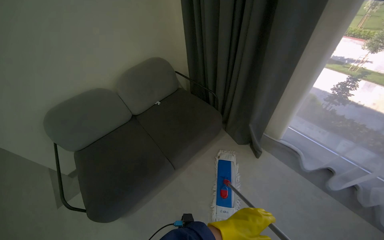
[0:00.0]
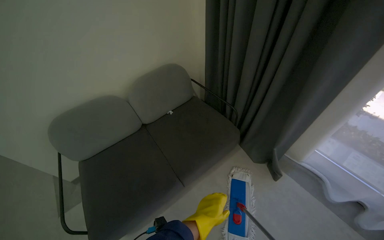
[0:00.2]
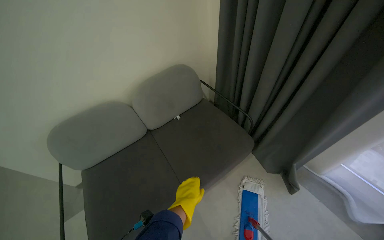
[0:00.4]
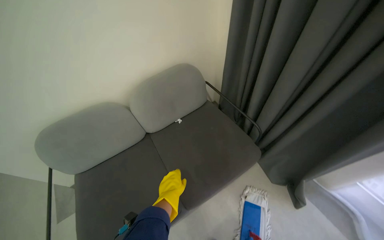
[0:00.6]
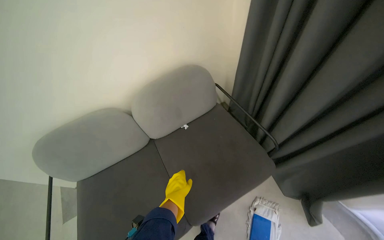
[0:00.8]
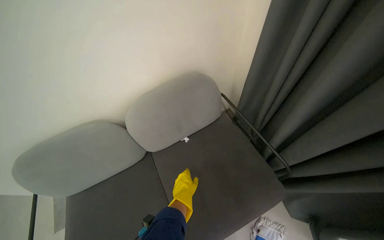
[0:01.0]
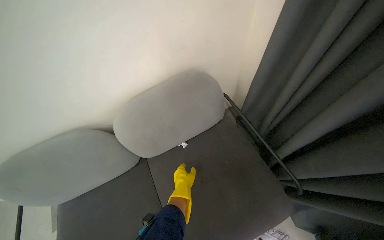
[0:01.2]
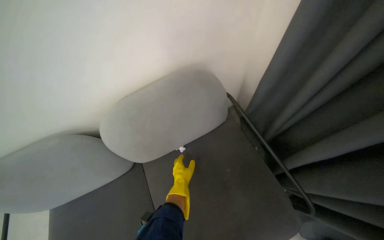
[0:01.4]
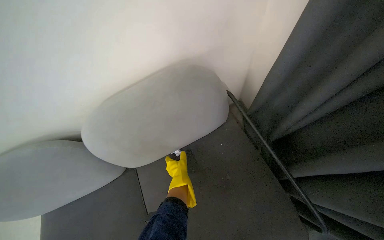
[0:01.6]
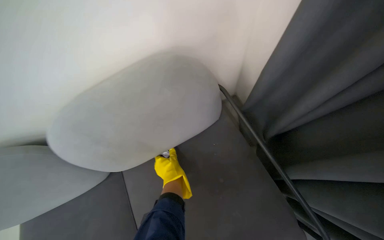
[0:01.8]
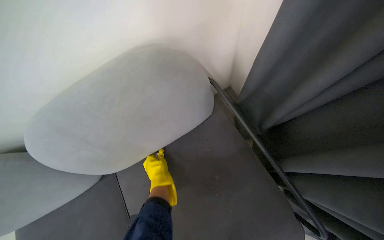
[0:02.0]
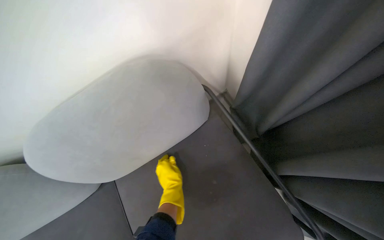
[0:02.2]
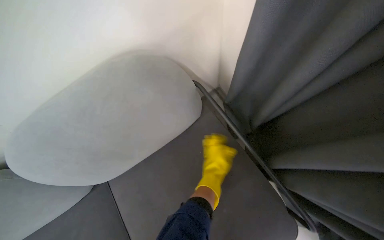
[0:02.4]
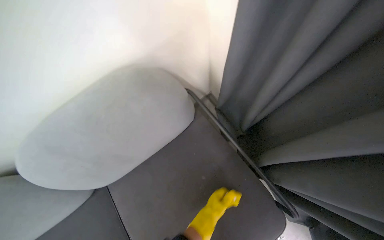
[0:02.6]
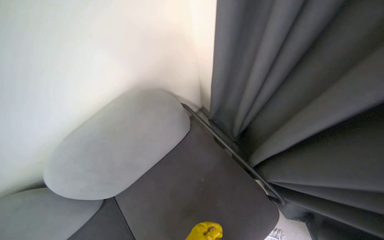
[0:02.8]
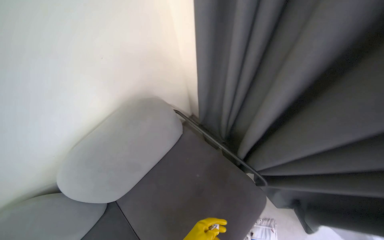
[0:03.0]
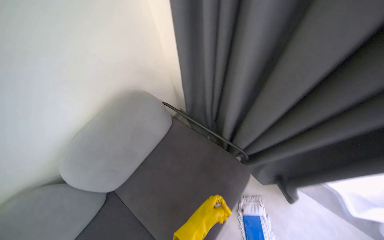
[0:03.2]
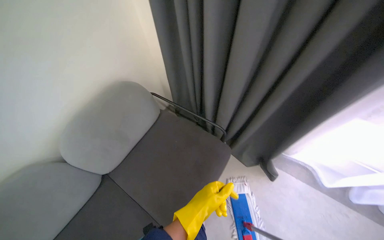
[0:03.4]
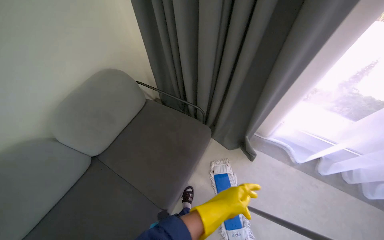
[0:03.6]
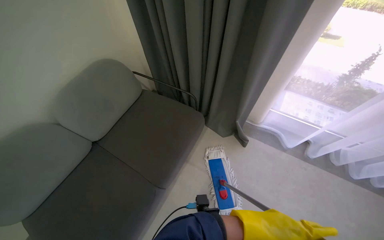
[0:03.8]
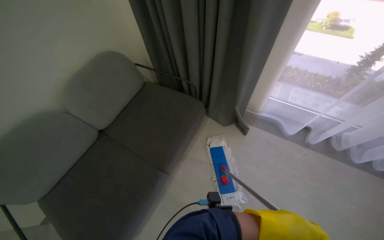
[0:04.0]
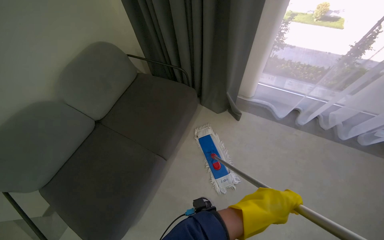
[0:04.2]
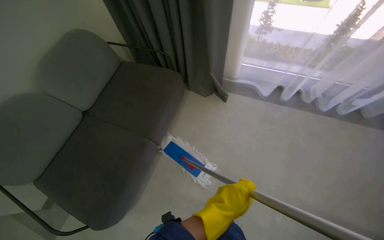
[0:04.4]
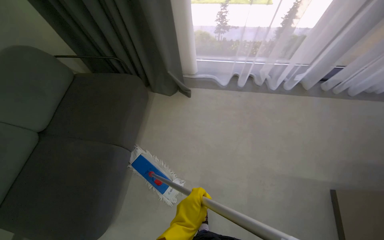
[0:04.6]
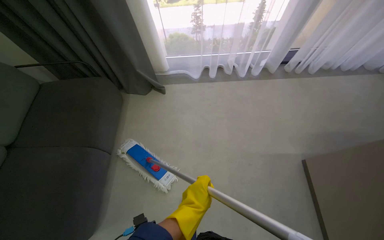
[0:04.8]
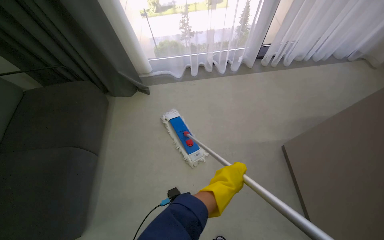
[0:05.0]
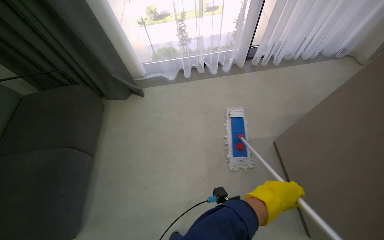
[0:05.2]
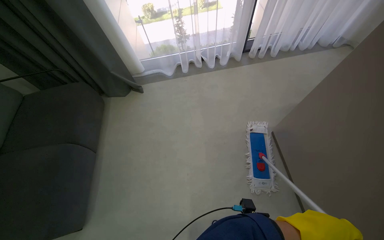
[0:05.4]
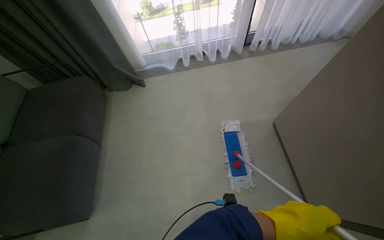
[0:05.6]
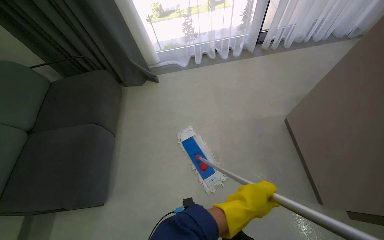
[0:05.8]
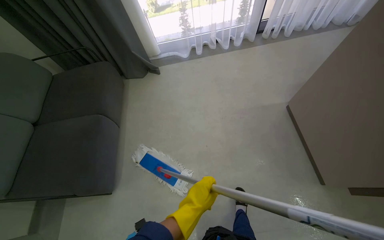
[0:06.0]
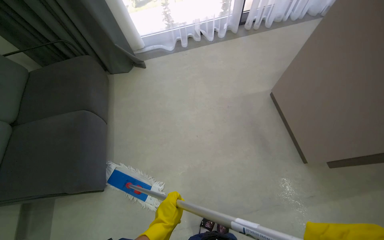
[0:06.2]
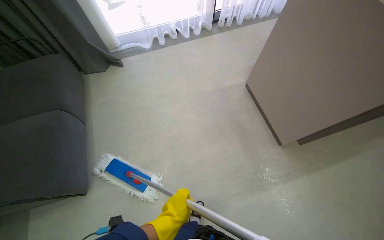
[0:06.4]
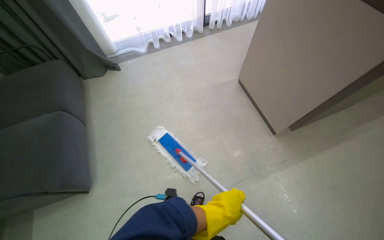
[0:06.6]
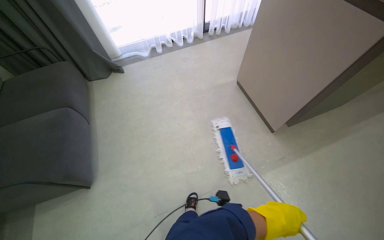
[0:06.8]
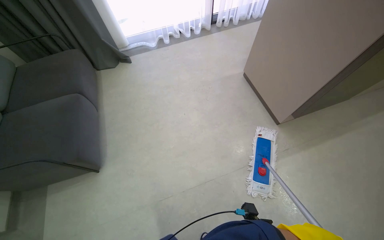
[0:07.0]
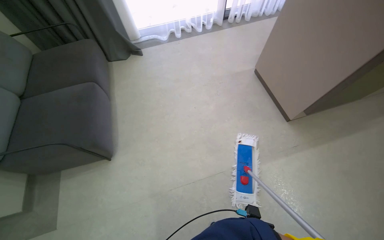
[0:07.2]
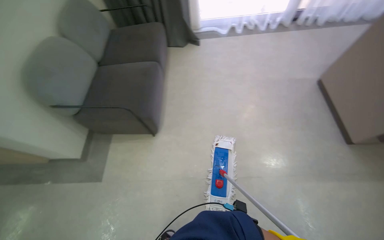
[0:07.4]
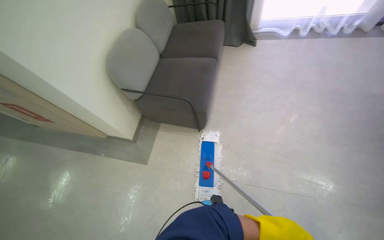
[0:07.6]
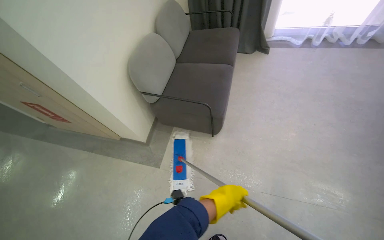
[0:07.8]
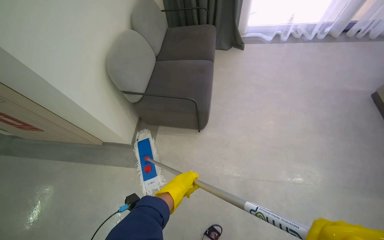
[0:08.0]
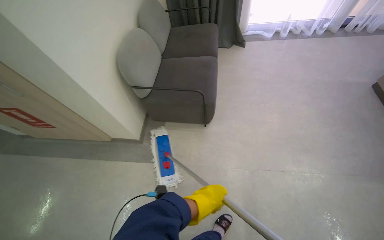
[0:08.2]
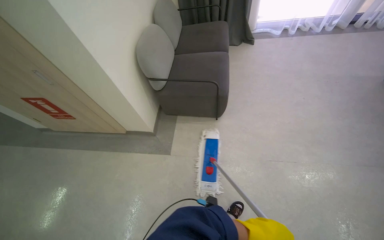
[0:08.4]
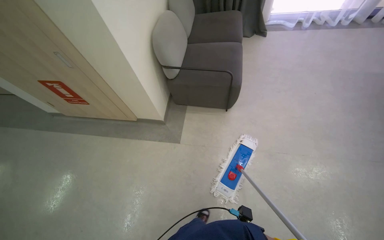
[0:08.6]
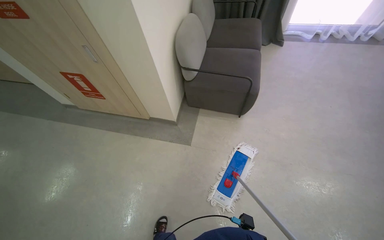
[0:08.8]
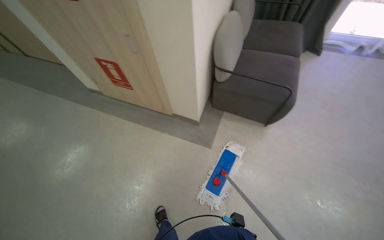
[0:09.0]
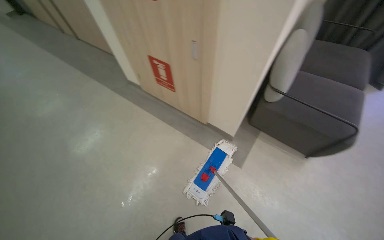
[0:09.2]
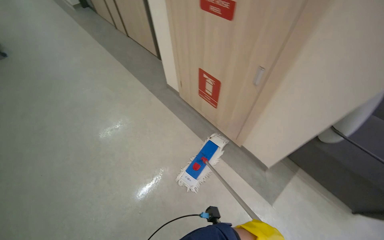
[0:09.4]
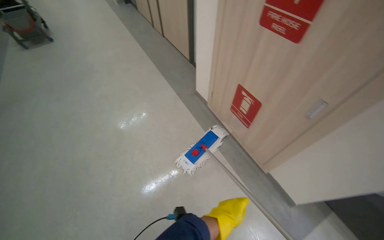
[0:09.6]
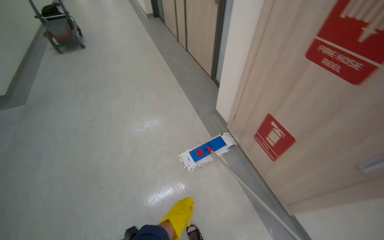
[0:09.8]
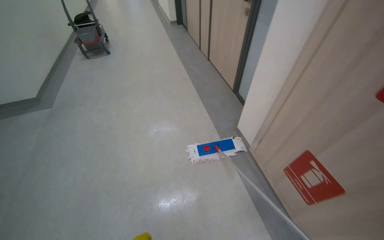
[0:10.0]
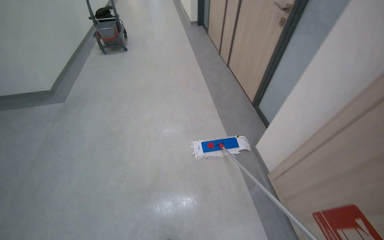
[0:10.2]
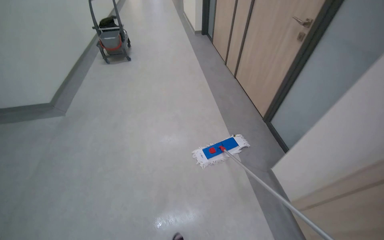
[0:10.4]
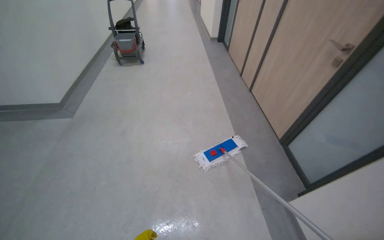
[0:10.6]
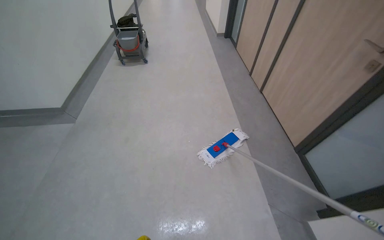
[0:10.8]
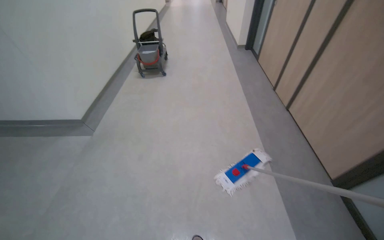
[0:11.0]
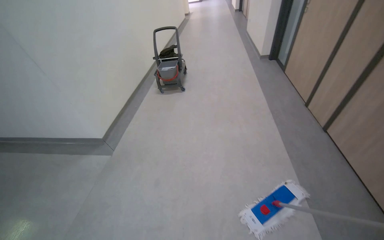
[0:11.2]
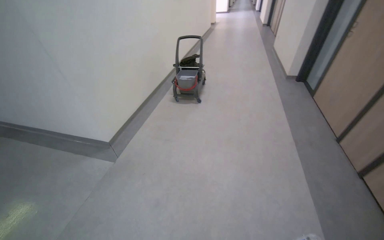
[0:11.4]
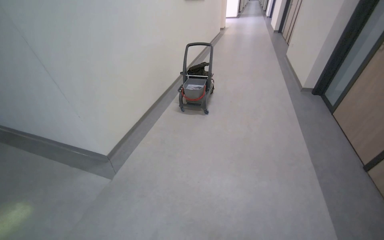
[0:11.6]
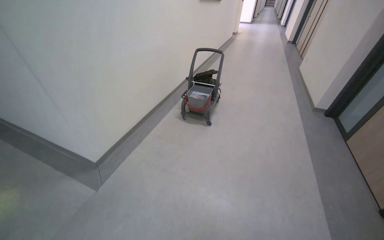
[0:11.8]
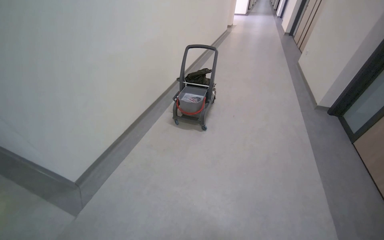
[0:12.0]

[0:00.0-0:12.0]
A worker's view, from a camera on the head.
Job: mopping floor.
The whole recording: Mopping office and hallway floors. The worker mops the floors in the office and hallway, moving furniture and rinsing the mop head as needed.
0.0 to 1.6 s: The camera is carried roughly 80 cm. The head rotates about 15 degrees to the left.
1.6 to 3.0 s: The wearer's head swings about 20 degrees to the right.
3.0 to 4.4 s: The camera is carried approximately 80 cm.
4.4 to 6.0 s: The wearer moves approximately 60 cm. The head rotates roughly 30 degrees to the right.
6.0 to 7.6 s: The camera travels approximately 80 cm. The head turns to the left by approximately 20 degrees.
7.6 to 9.0 s: The wearer moves roughly 70 cm.
9.0 to 10.4 s: The wearer moves approximately 1.5 m. The head rotates about 60 degrees to the left.
10.4 to 12.0 s: The wearer moves roughly 1.5 m. The wearer's head swings some 30 degrees to the left.

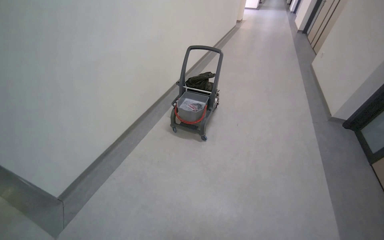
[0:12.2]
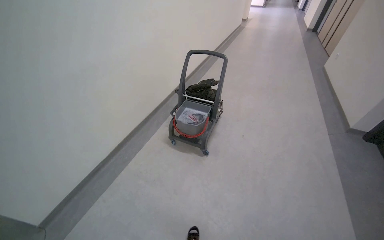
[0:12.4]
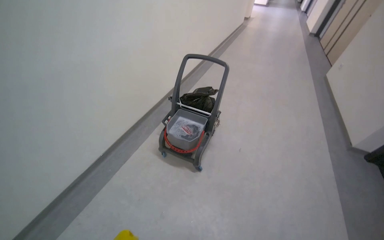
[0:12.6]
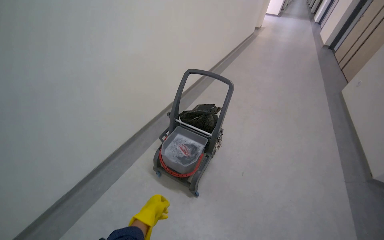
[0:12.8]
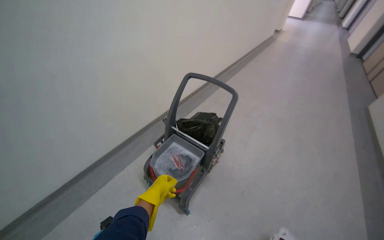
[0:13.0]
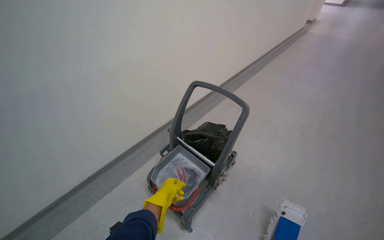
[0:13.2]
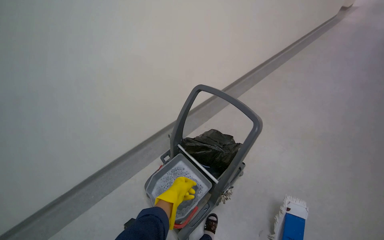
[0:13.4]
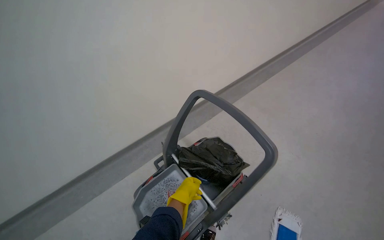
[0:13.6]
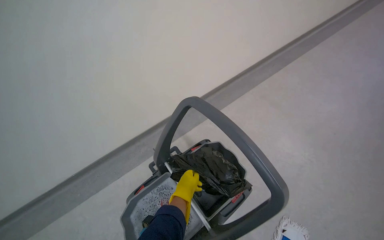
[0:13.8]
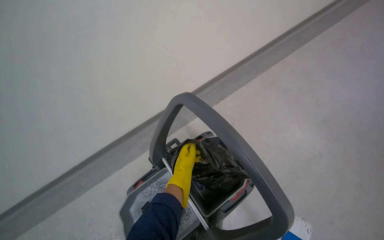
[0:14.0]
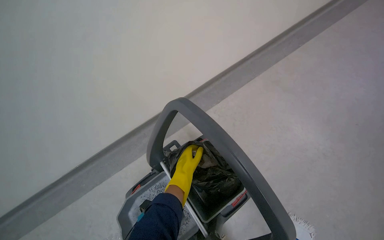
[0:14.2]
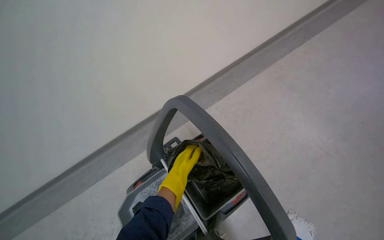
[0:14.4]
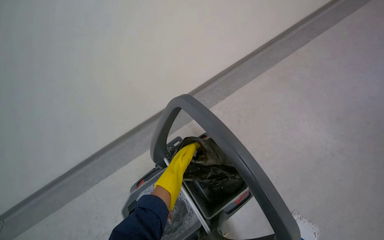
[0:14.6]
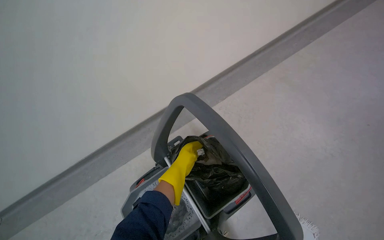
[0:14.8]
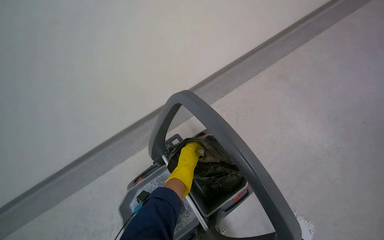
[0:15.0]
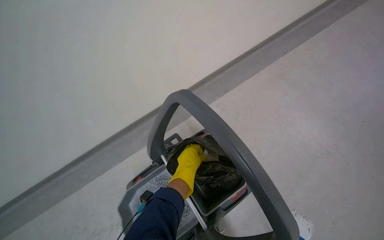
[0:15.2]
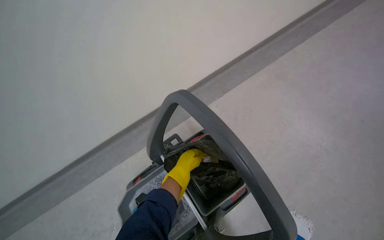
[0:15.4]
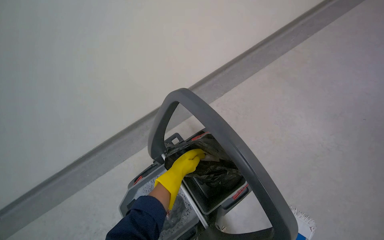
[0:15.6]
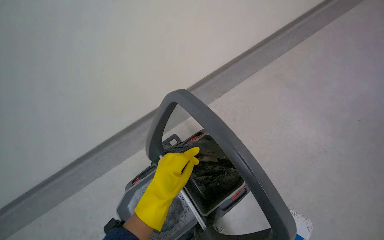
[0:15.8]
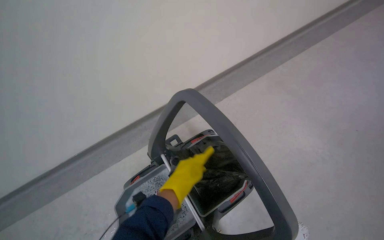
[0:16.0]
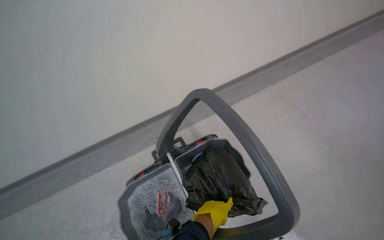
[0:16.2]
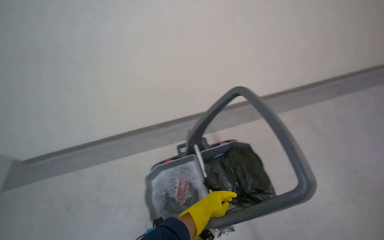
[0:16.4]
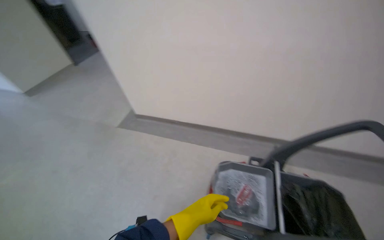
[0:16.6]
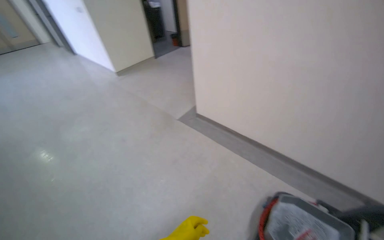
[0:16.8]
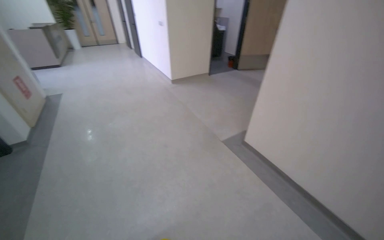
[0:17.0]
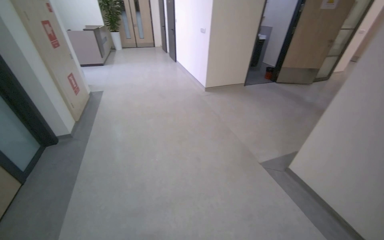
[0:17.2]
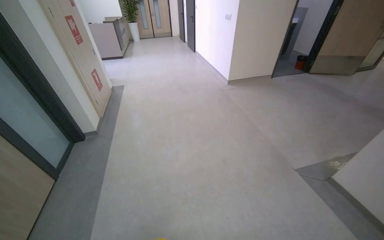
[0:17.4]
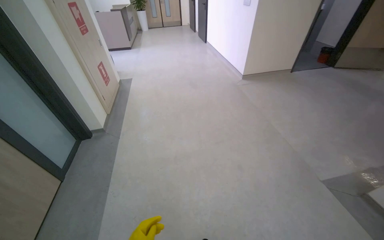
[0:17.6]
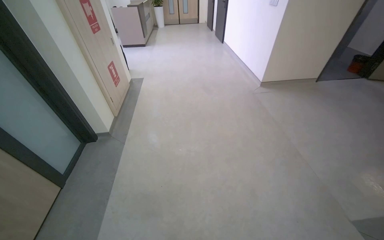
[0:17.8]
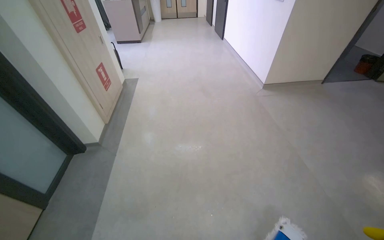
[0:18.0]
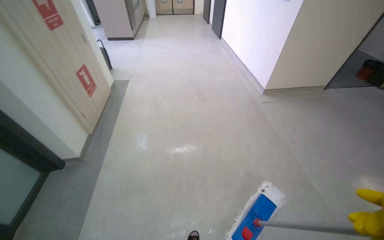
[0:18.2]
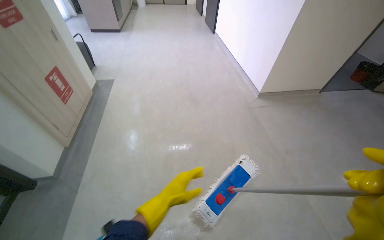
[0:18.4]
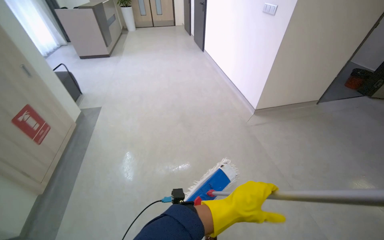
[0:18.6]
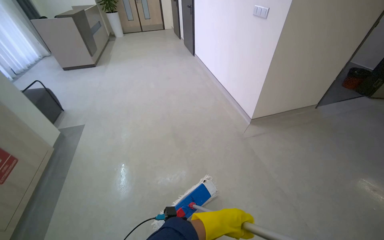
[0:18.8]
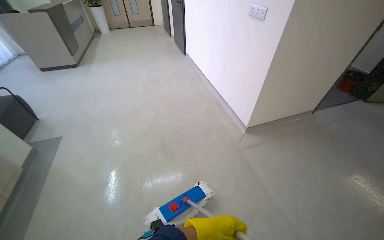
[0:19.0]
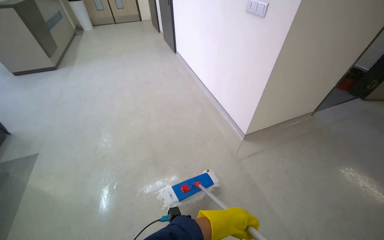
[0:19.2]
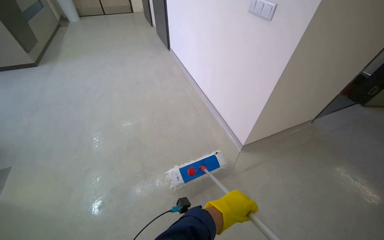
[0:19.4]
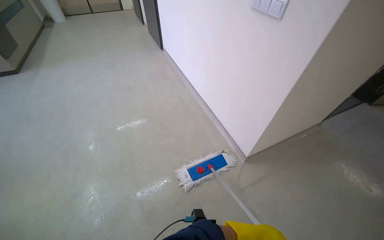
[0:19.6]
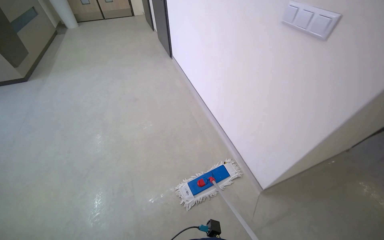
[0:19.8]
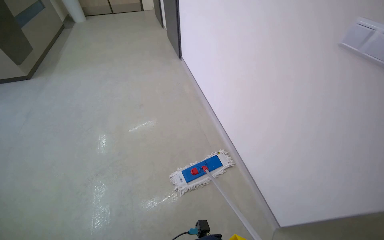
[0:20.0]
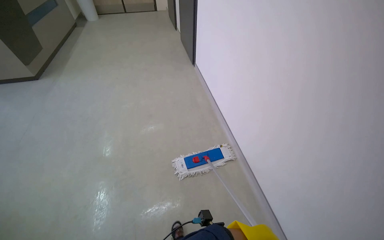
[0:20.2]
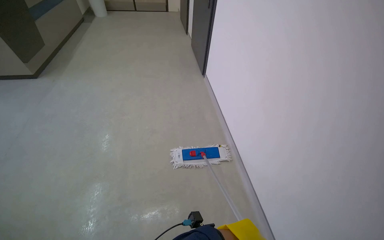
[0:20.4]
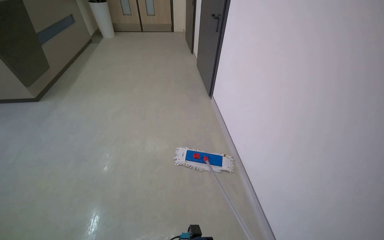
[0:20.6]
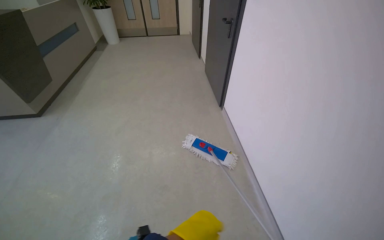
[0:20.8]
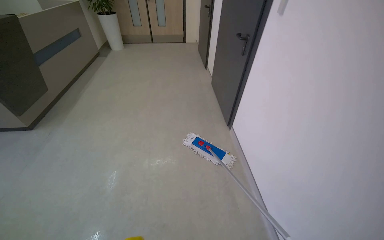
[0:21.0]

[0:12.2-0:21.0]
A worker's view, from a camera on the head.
Job: mopping floor.
The whole recording: Mopping office and hallway floors. The worker mops the floors in the office and hallway, moving furniture and rinsing the mop head as needed.
12.2 to 13.6 s: The camera is carried roughly 1.5 m. The head rotates approximately 25 degrees to the left.
13.6 to 15.2 s: The wearer looks approximately 15 degrees further downward. The left hand shifts approximately 15 cm up the picture, and goes farther from the camera and returns, about 20 cm each way.
15.2 to 16.6 s: The camera travels approximately 60 cm. The wearer looks approximately 50 degrees further to the left. The wearer looks about 20 degrees further upward.
16.6 to 18.0 s: The camera is carried roughly 1.5 m. The wearer's head swings about 65 degrees to the left.
18.0 to 19.6 s: The head travels about 2 m. The head turns to the right by roughly 20 degrees.
19.6 to 21.0 s: The wearer moves about 1.5 m. The head turns to the left by some 20 degrees.
